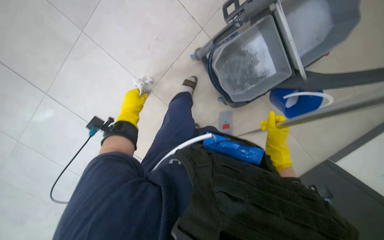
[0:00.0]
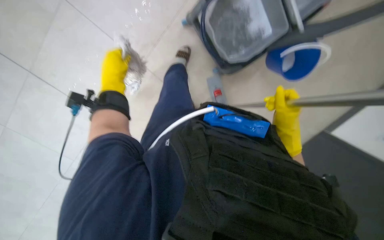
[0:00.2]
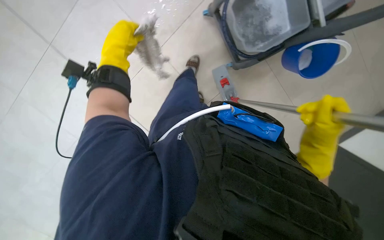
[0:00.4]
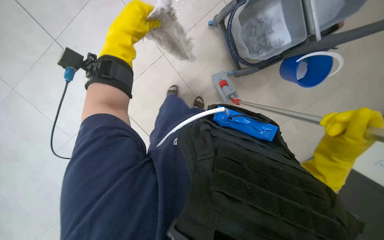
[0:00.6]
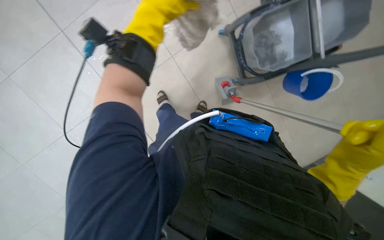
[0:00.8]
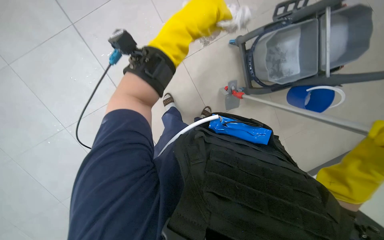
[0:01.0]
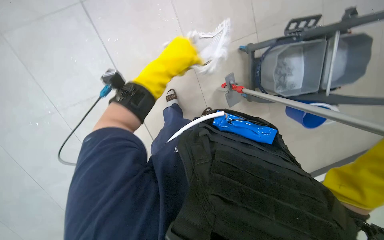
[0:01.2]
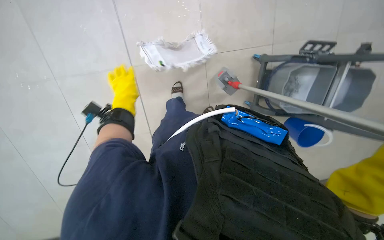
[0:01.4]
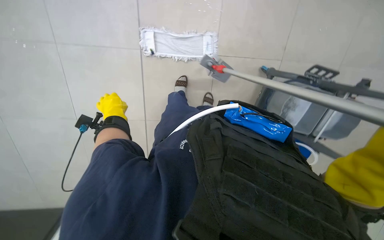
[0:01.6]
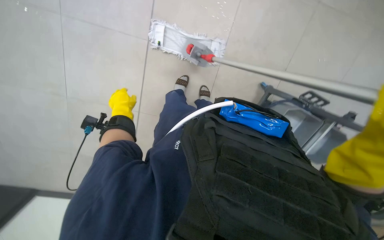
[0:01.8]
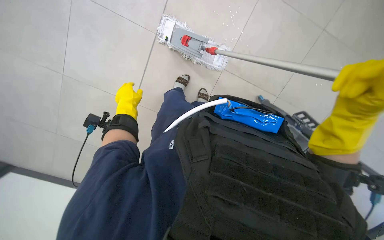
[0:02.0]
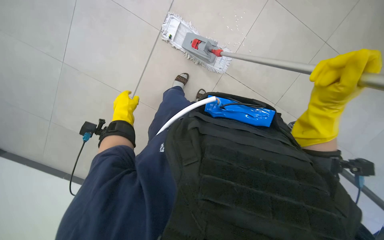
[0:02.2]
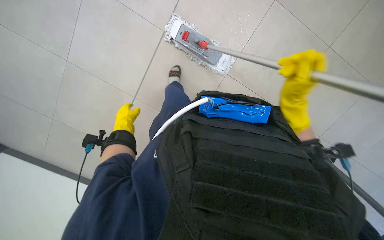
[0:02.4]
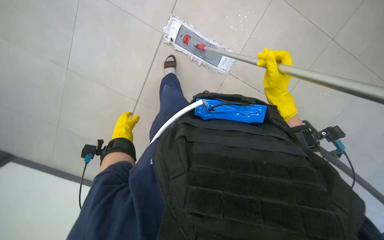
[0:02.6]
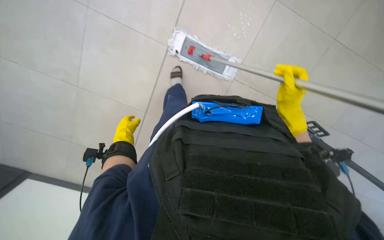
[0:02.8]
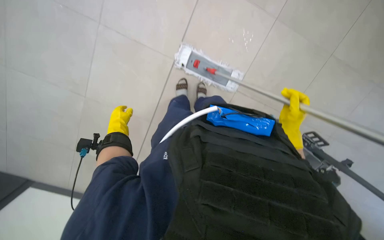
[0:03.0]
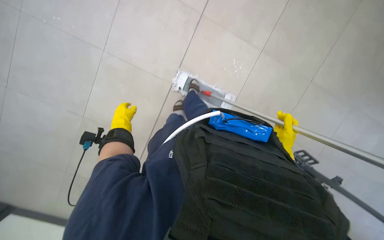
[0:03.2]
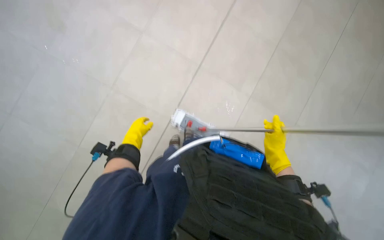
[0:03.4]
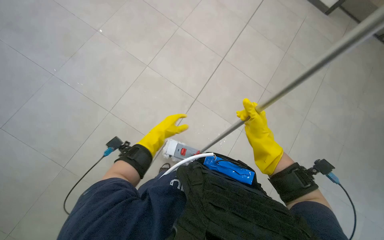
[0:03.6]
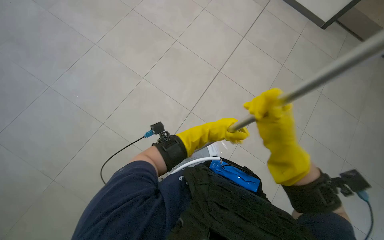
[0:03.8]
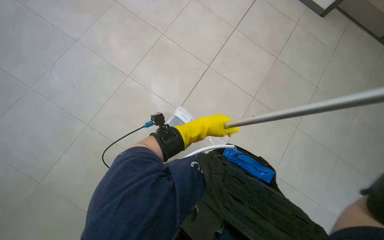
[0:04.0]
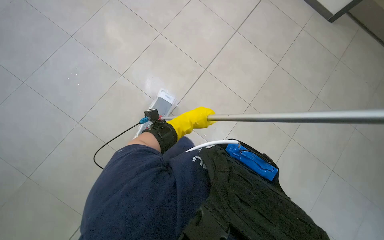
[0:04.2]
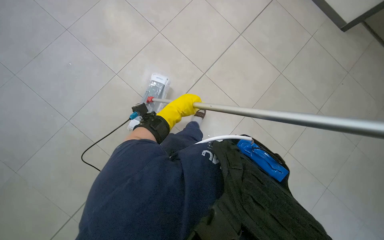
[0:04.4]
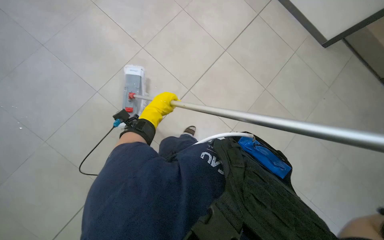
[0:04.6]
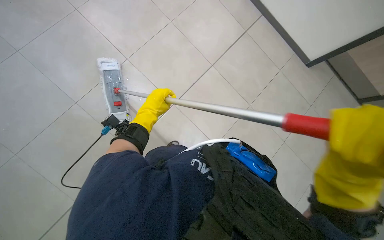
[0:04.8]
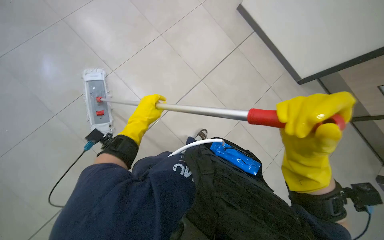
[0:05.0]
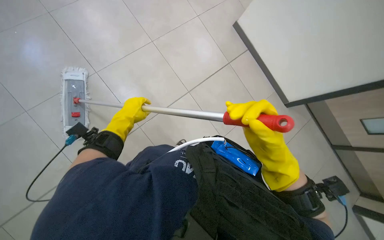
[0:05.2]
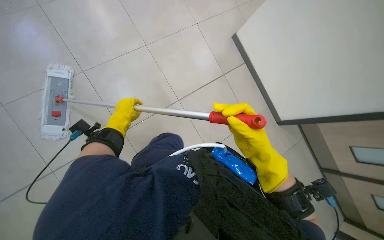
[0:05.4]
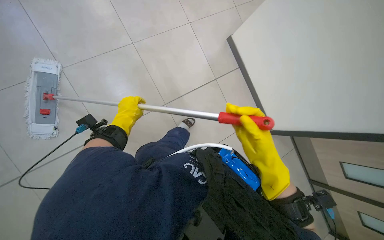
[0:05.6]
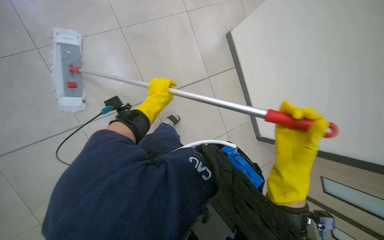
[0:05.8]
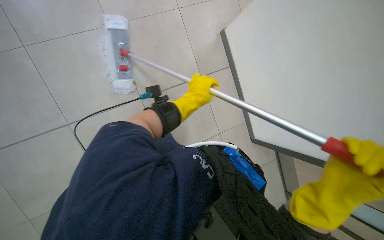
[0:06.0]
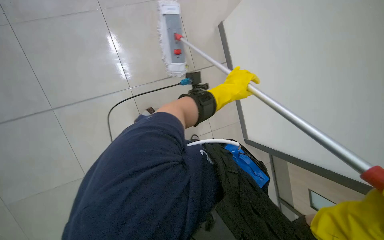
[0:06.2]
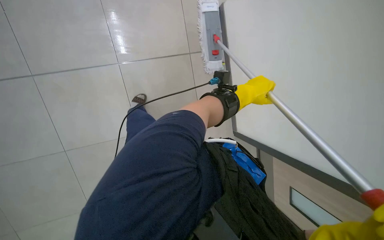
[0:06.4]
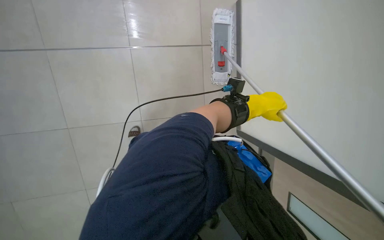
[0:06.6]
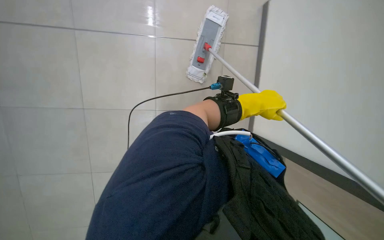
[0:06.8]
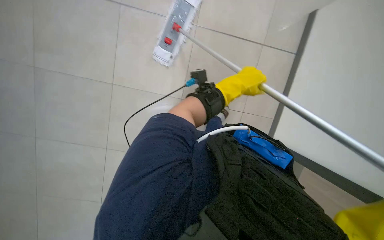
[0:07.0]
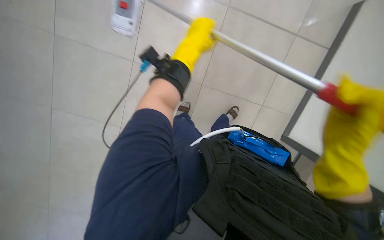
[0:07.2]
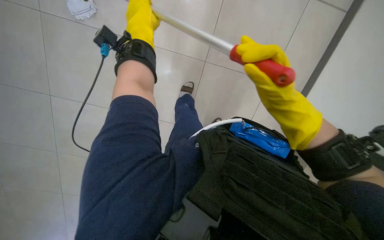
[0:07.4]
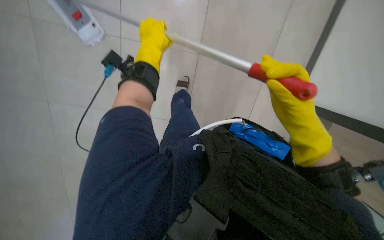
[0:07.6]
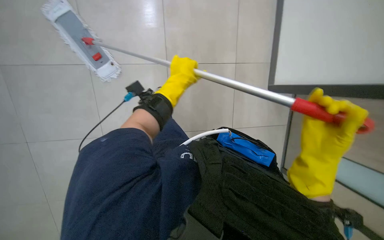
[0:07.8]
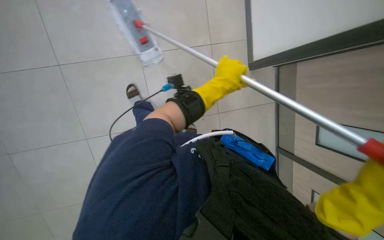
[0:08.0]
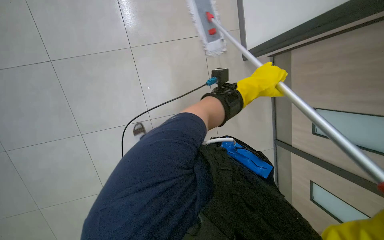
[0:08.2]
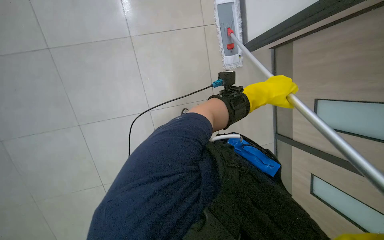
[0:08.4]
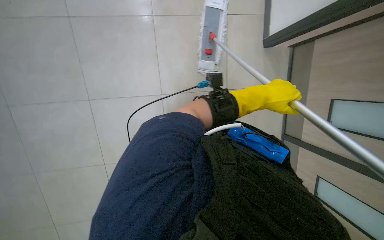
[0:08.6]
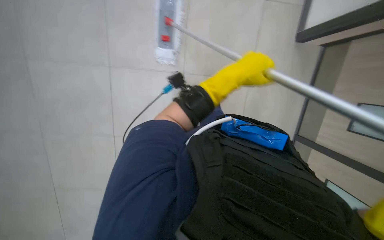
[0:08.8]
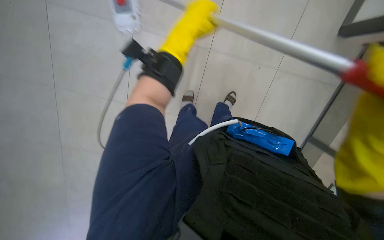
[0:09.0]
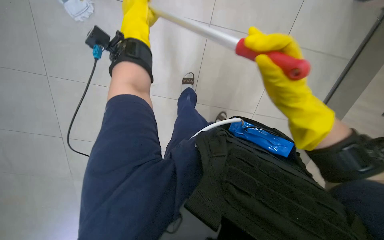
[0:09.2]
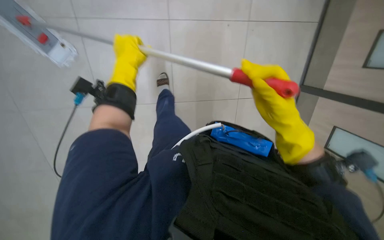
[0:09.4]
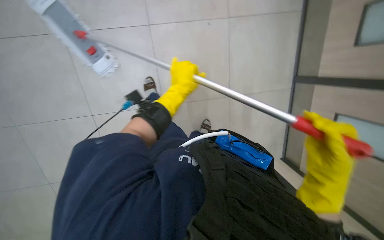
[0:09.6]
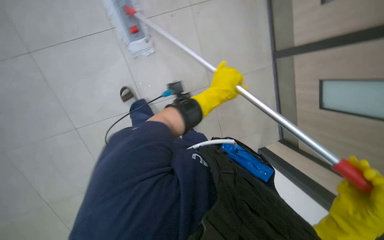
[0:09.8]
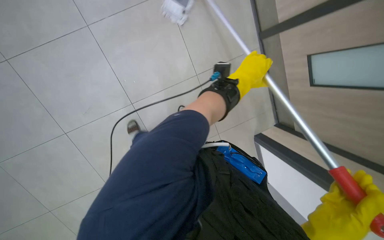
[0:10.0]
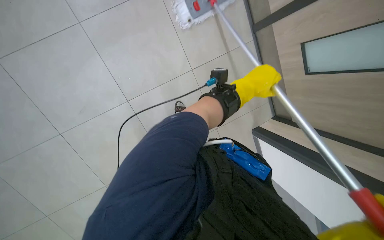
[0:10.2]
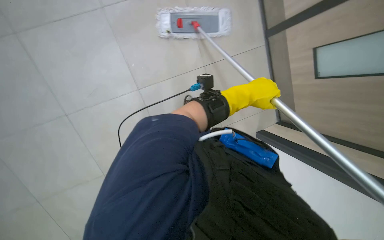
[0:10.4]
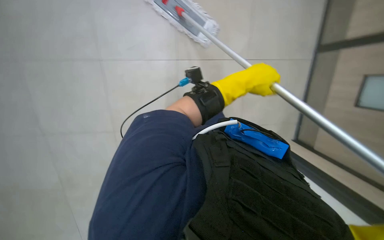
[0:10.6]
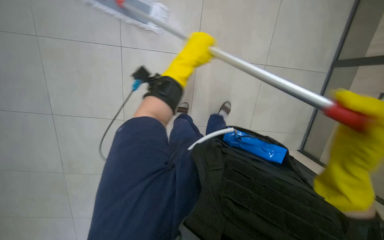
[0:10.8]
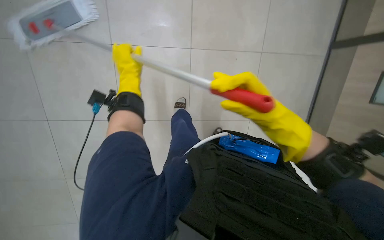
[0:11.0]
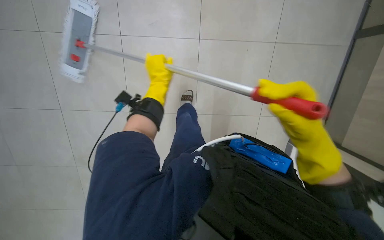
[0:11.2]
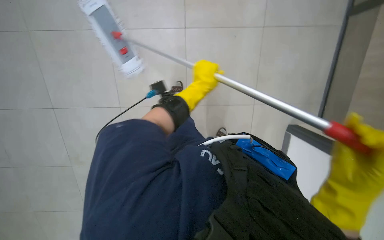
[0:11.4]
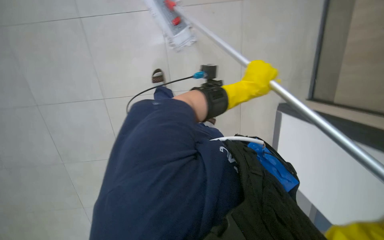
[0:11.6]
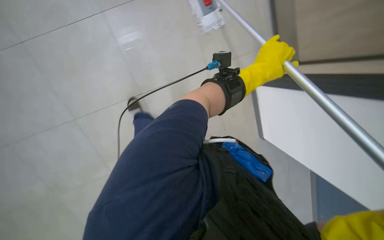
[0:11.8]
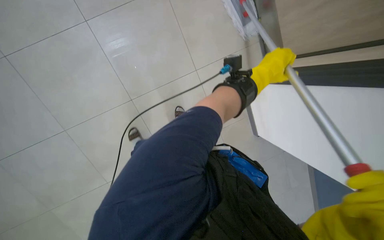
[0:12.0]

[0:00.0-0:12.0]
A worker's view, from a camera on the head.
Job: mopping floor.
The whole recording: Mopping tiled floor. The worker prepares the mop, then mops the tiled floor, periodically cleaning and reattaching the mop head.
0:00.0 to 0:01.6: The view pans to the right by about 15 degrees. Everything in view rotates approximately 50 degrees clockwise.
0:03.0 to 0:04.4: The wearer looks approximately 30 degrees further upward.
0:04.4 to 0:06.0: The left hand travels to the left and back again, roughly 20 cm each way.
0:06.0 to 0:07.6: The left hand is displaced up the picture by roughly 15 cm, and reaches about 5 cm to the right, then returns.
0:07.6 to 0:09.0: The head rotates approximately 30 degrees to the left.
0:09.0 to 0:10.4: The left hand travels farther from the camera and down the picture by approximately 15 cm.
0:10.4 to 0:12.0: The head turns to the left by roughly 40 degrees.

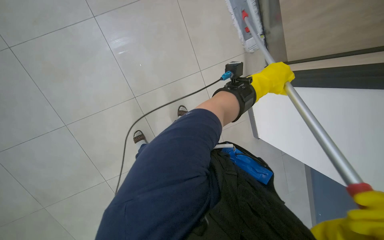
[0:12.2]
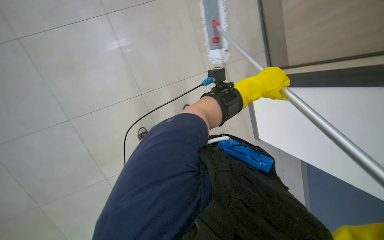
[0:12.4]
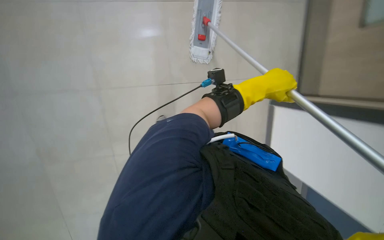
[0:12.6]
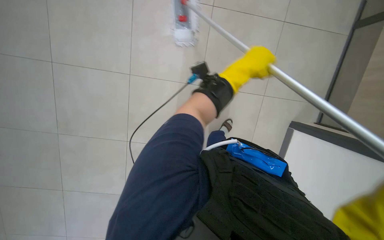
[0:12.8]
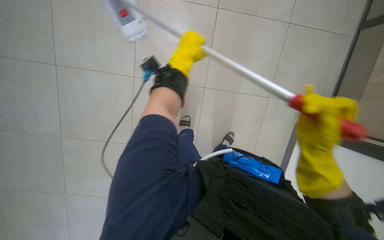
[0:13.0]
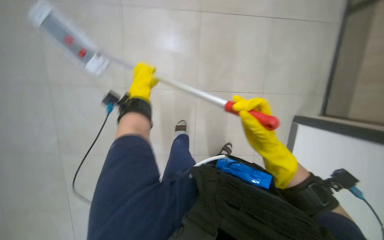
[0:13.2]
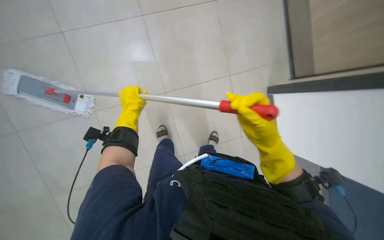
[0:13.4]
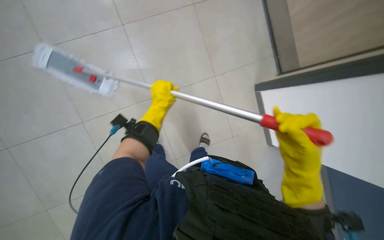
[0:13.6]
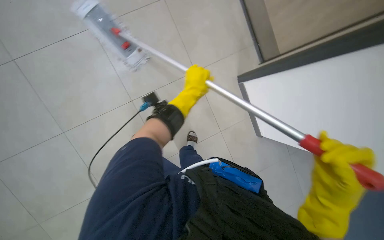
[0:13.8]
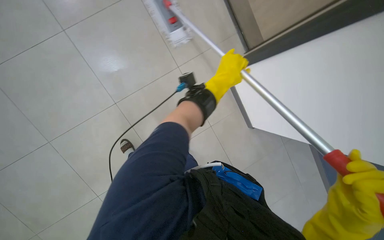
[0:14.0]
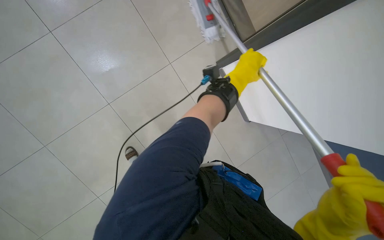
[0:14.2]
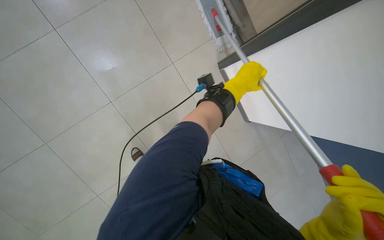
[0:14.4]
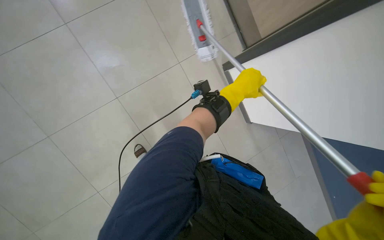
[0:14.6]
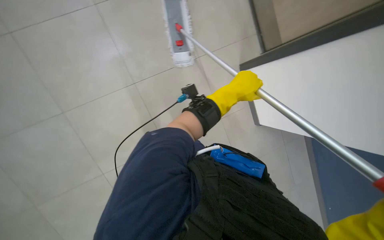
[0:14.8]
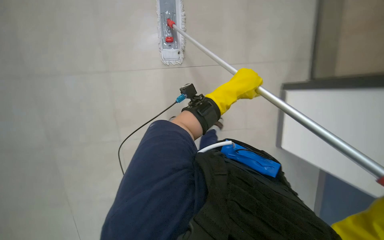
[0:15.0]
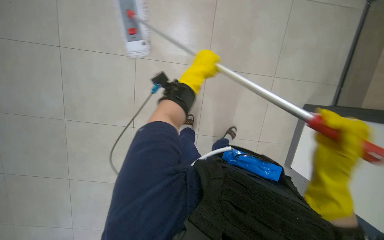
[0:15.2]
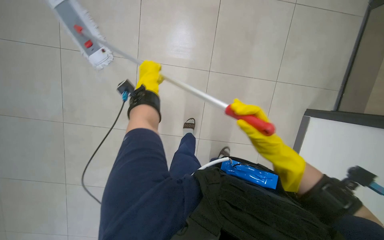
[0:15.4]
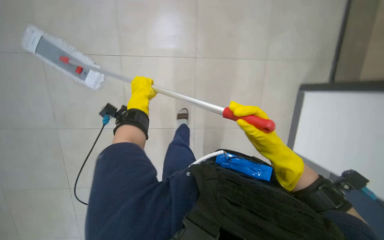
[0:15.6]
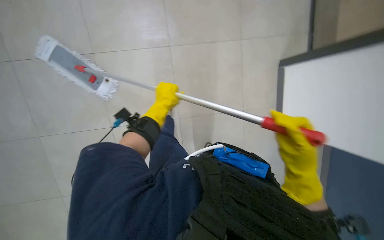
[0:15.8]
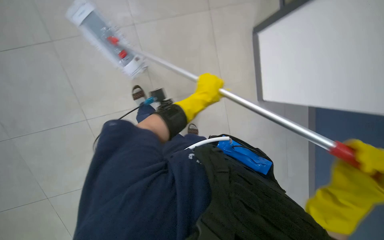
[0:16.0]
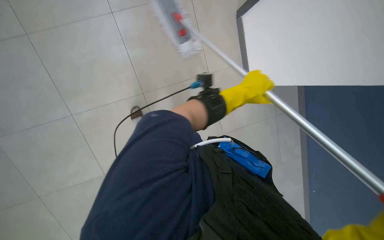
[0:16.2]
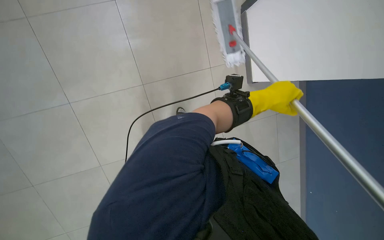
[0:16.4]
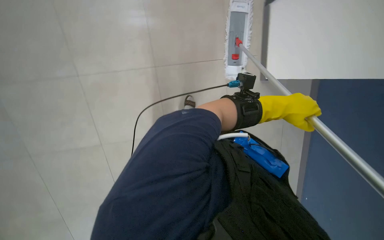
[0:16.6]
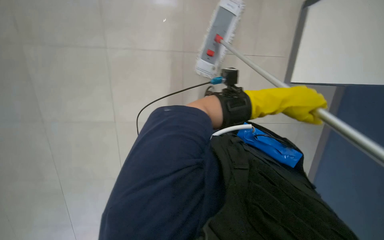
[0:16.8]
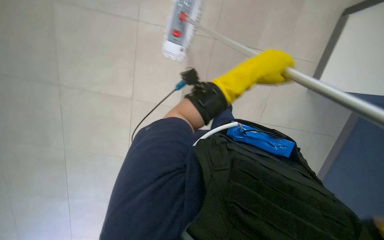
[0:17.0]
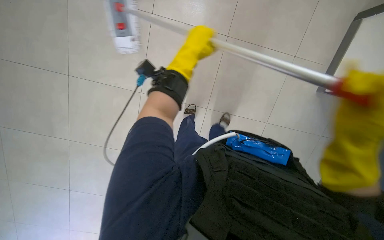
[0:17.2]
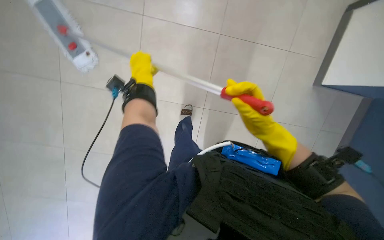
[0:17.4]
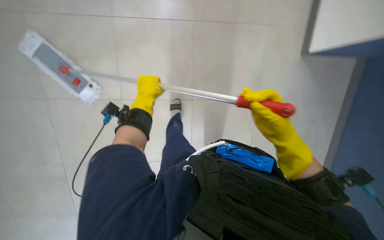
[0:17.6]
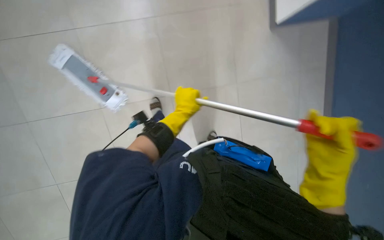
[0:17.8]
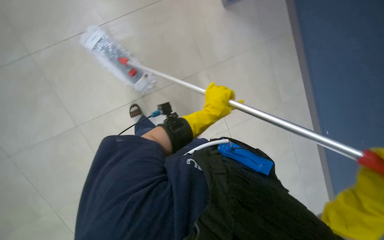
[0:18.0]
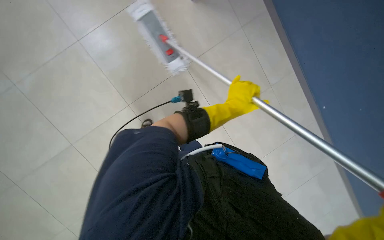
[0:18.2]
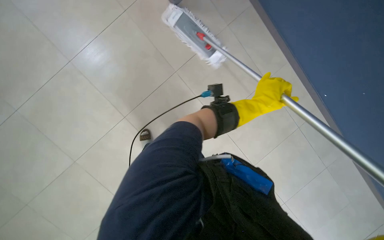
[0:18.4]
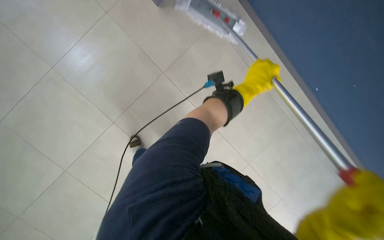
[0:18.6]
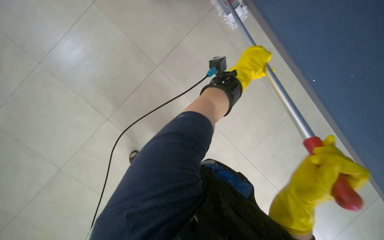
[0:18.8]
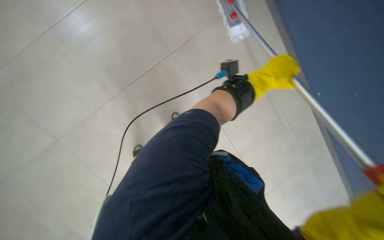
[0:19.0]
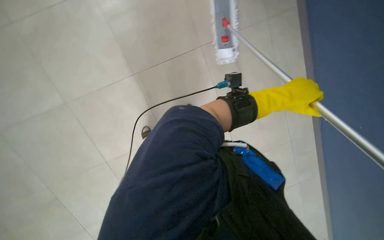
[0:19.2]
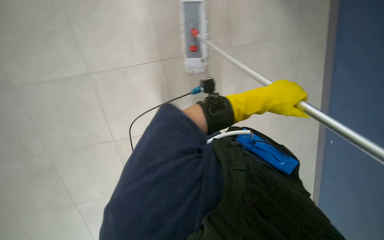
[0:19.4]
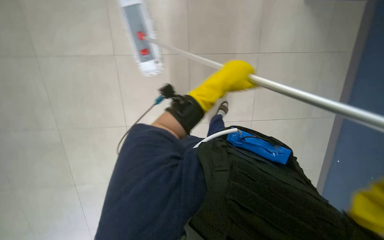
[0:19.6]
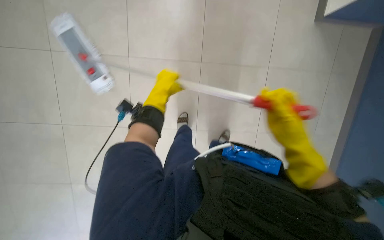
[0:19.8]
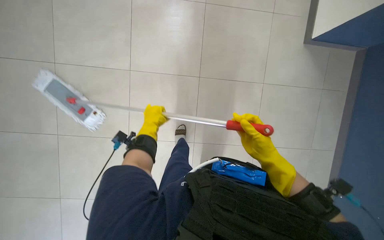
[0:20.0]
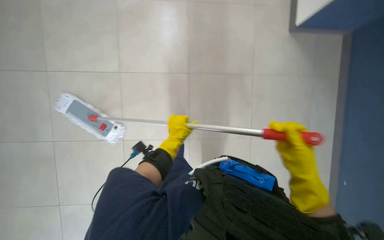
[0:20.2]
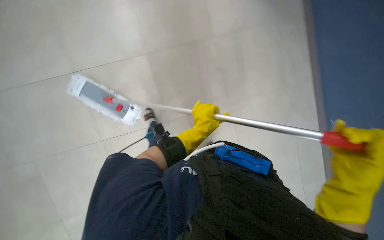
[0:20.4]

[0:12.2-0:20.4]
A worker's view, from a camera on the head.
Job: mopping floor.
The whole recording: Mopping tiled floor. The worker prepares the mop, then mops the tiled floor, periodically cleaning and reattaching the mop head.
0:12.2 to 0:13.8: The left hand shifts about 20 cm to the left.
0:13.8 to 0:15.4: The scene turns approximately 40 degrees clockwise in the picture.
0:15.4 to 0:17.2: The wearer's head swings about 30 degrees to the left. The camera pitches upward, by approximately 10 degrees.
0:18.8 to 0:20.4: The wearer's head swings roughly 30 degrees to the right. The left hand swings left and right, roughly 40 cm each way, with 2 reversals.
